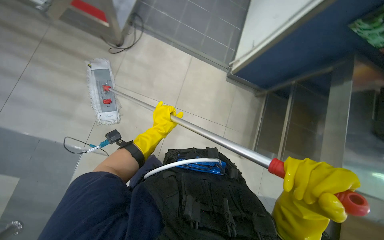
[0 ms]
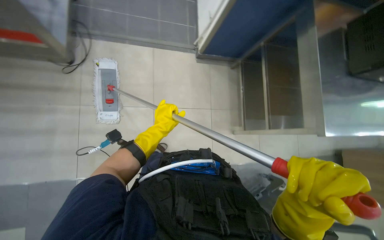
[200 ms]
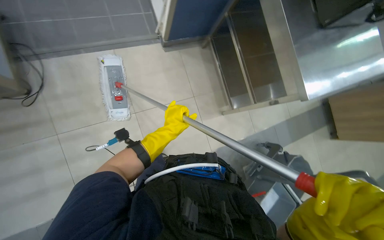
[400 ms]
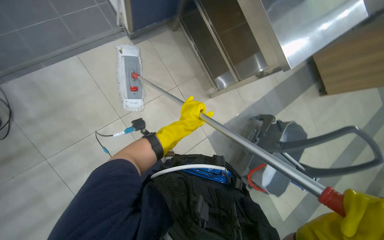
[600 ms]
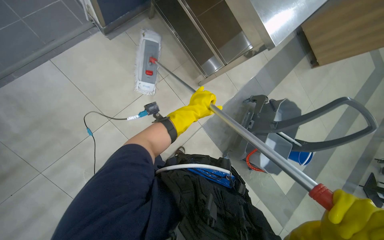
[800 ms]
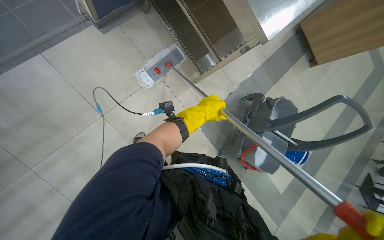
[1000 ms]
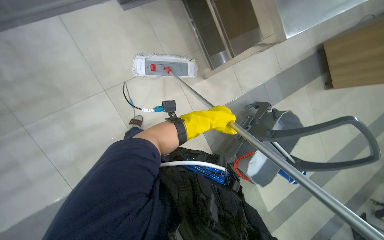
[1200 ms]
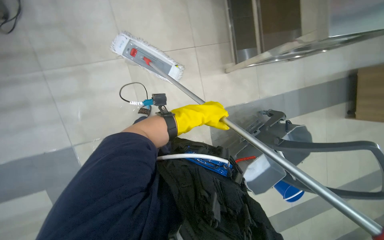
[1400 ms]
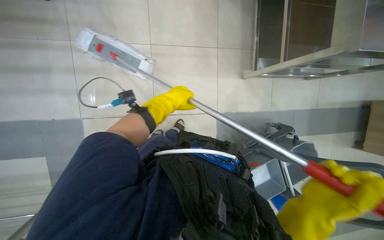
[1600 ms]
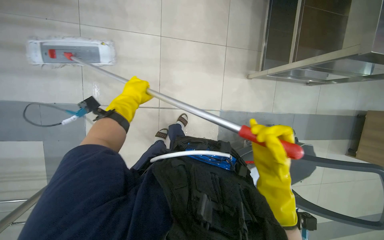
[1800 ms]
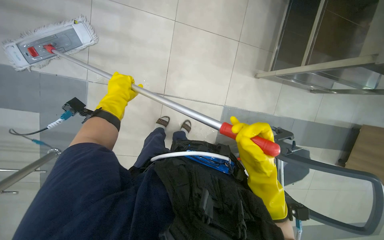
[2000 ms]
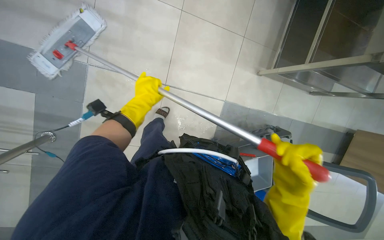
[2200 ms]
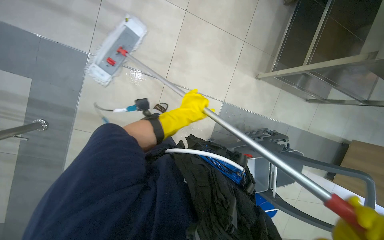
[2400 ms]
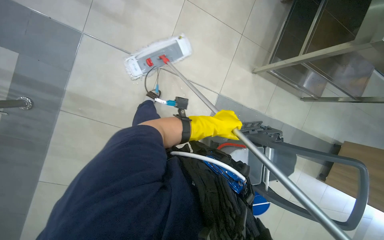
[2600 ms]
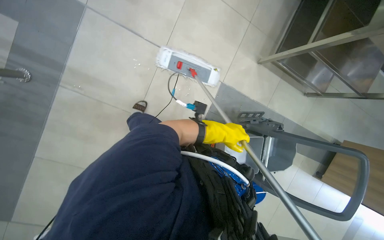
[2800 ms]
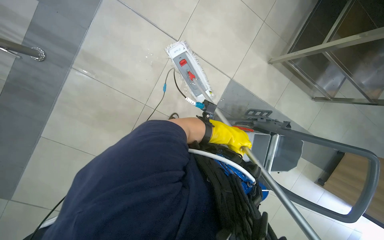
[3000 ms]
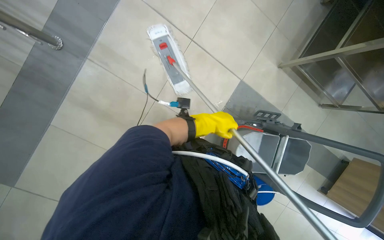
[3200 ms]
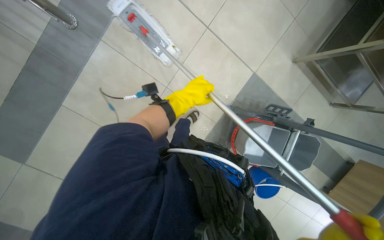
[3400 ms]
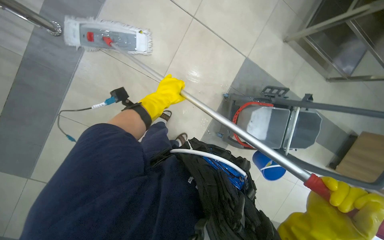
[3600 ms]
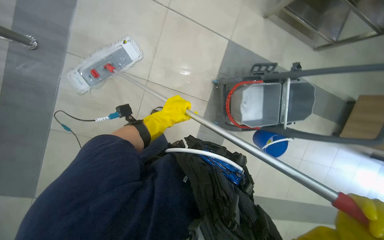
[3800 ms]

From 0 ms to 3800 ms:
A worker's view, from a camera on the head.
Job: mopping floor.
The whole recording: Mopping cafeteria floor. The worker mops the cafeteria floor with a mop and bucket.
From 0 ms to 1200 ms: The left hand shifts some 15 cm to the right.
From 1200 ms to 2600 ms: Everything in view rotates approximately 35 degrees clockwise.
From 2600 ms to 3800 ms: The left hand moves to the left, approximately 30 cm.

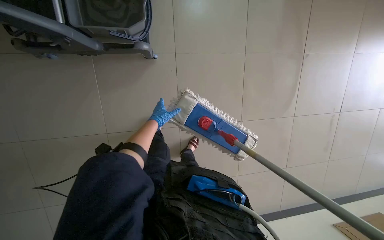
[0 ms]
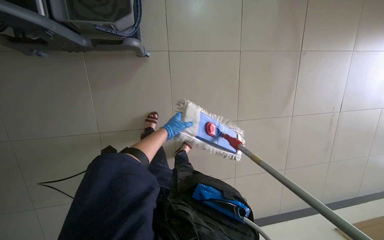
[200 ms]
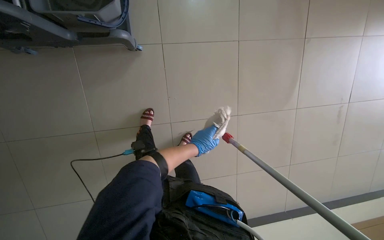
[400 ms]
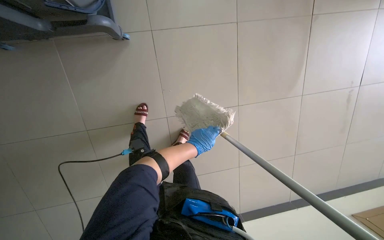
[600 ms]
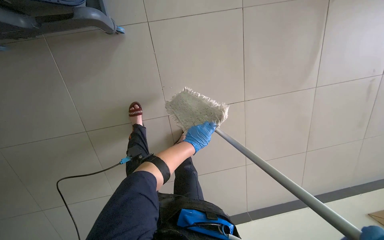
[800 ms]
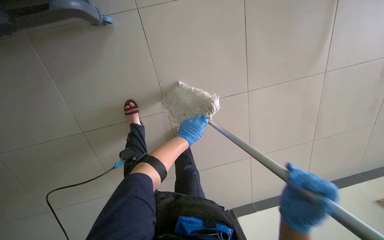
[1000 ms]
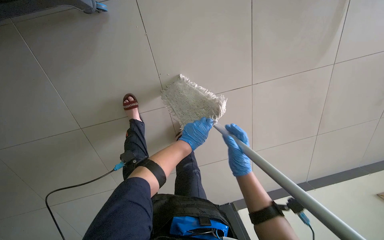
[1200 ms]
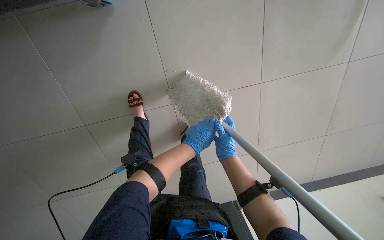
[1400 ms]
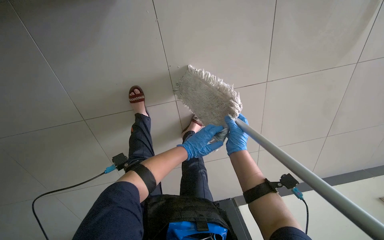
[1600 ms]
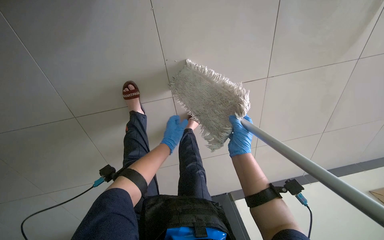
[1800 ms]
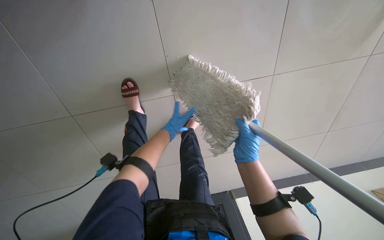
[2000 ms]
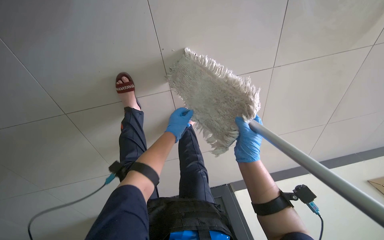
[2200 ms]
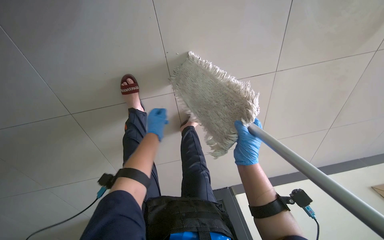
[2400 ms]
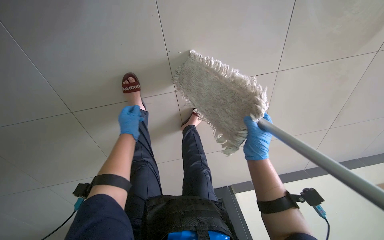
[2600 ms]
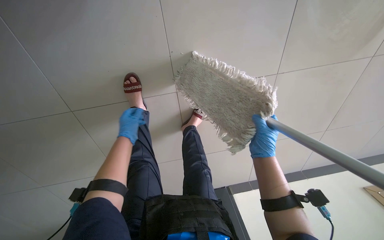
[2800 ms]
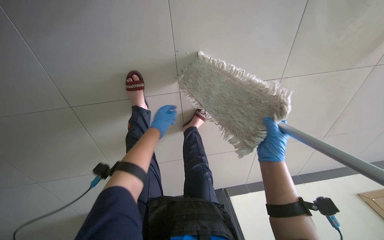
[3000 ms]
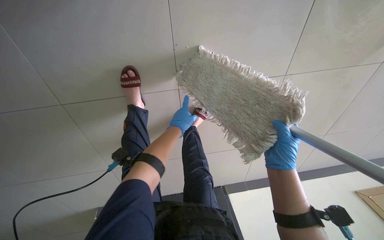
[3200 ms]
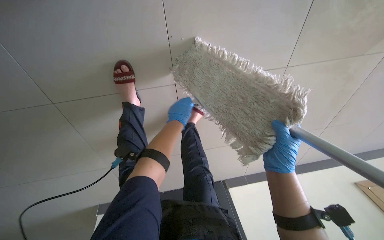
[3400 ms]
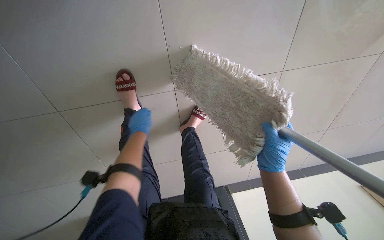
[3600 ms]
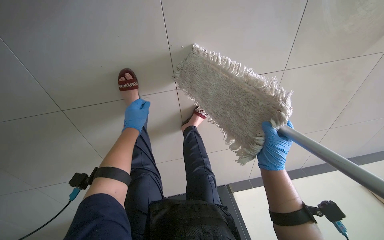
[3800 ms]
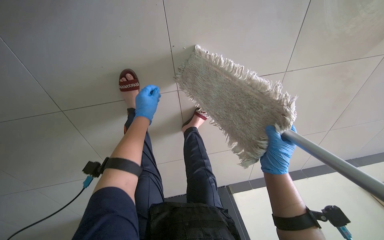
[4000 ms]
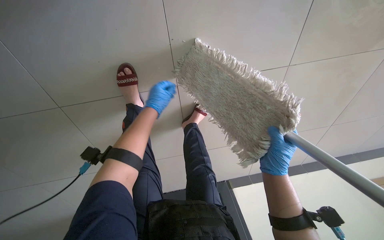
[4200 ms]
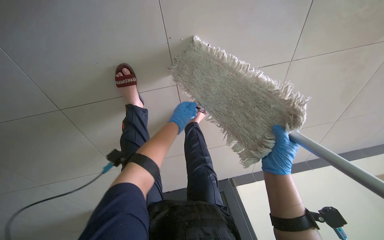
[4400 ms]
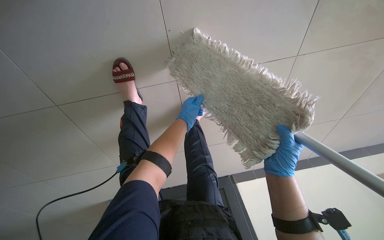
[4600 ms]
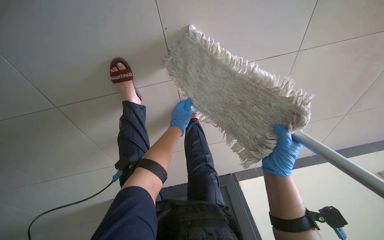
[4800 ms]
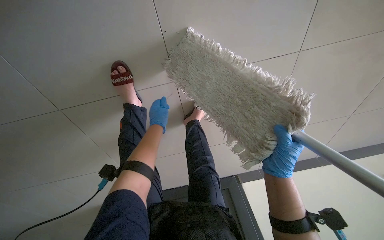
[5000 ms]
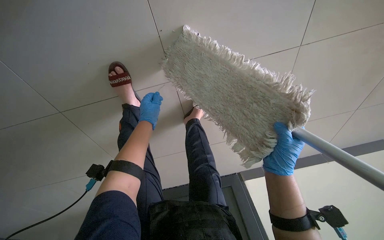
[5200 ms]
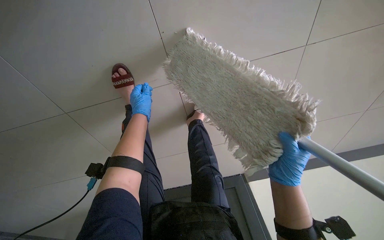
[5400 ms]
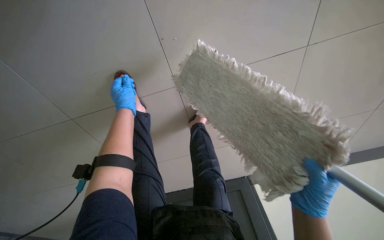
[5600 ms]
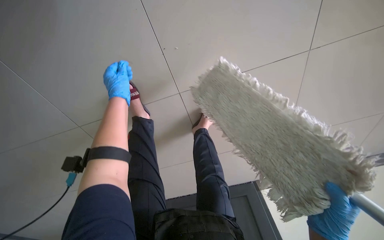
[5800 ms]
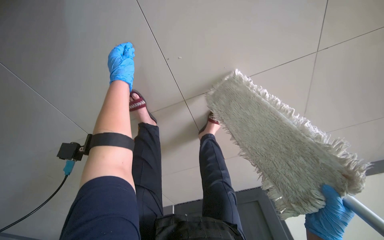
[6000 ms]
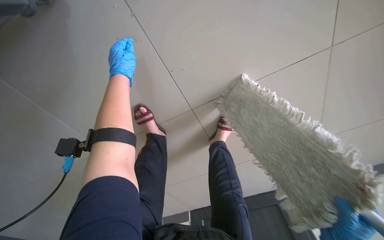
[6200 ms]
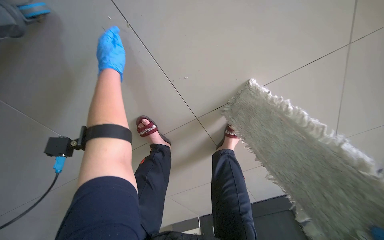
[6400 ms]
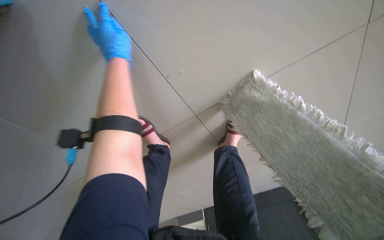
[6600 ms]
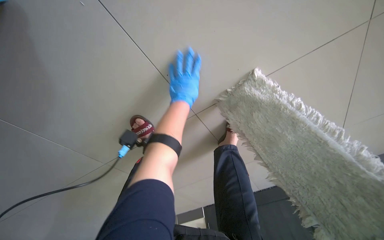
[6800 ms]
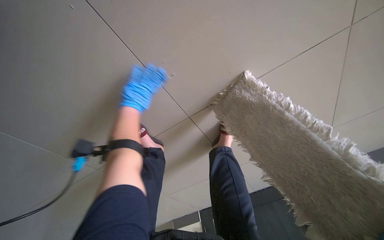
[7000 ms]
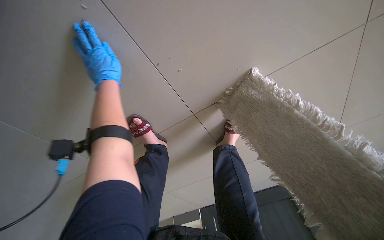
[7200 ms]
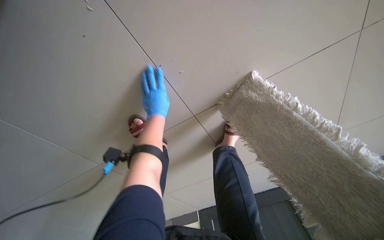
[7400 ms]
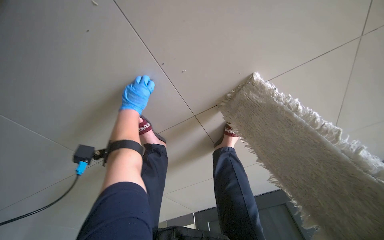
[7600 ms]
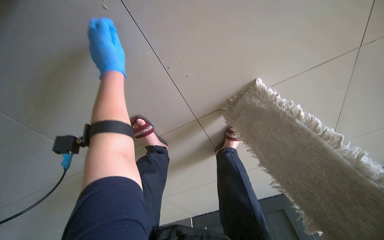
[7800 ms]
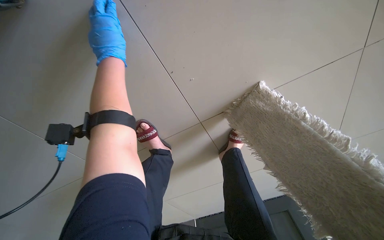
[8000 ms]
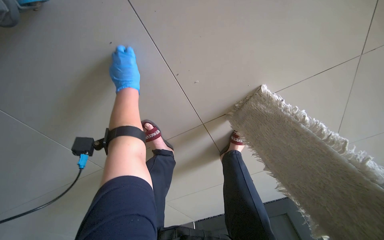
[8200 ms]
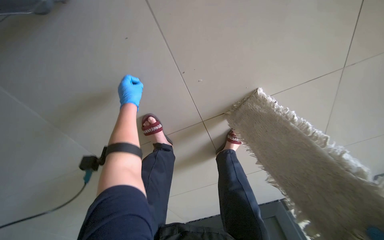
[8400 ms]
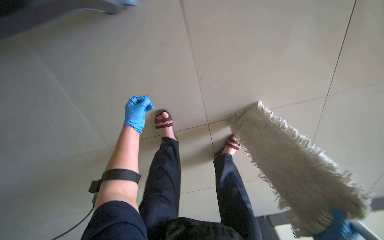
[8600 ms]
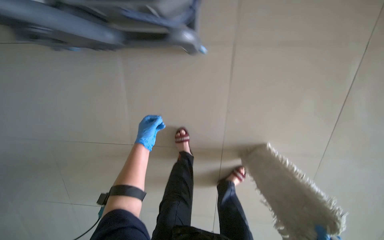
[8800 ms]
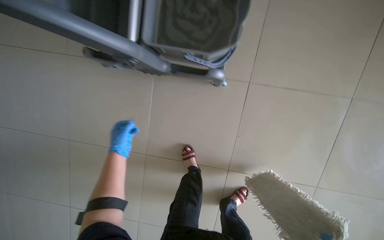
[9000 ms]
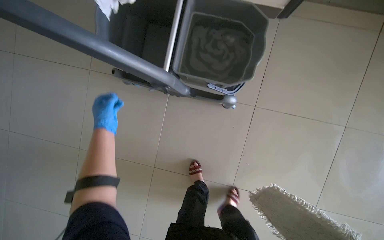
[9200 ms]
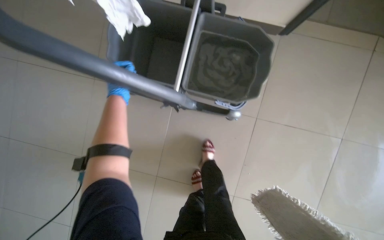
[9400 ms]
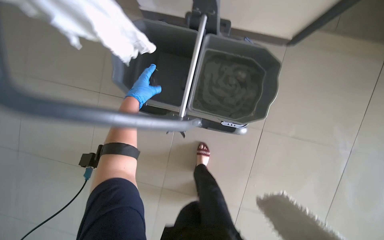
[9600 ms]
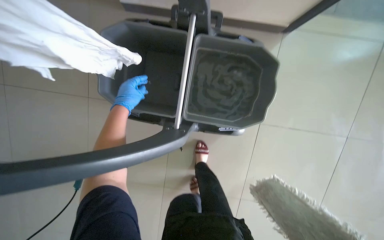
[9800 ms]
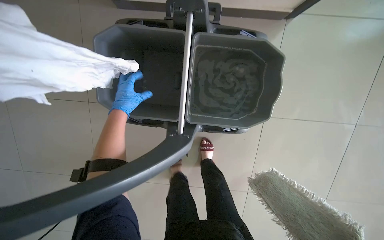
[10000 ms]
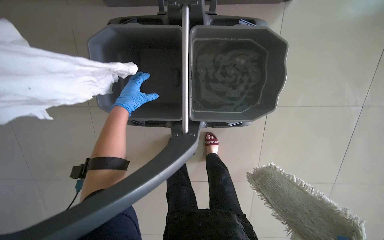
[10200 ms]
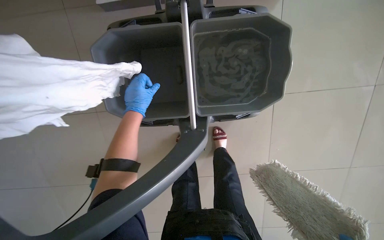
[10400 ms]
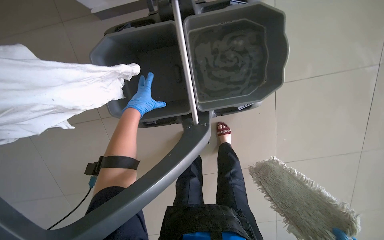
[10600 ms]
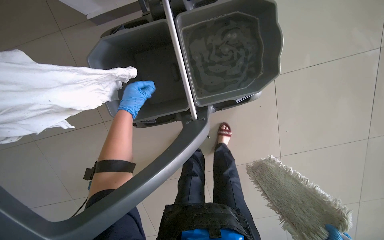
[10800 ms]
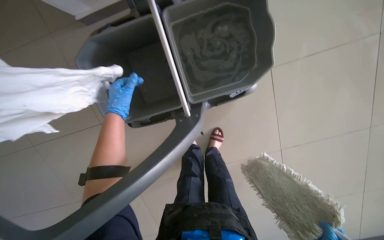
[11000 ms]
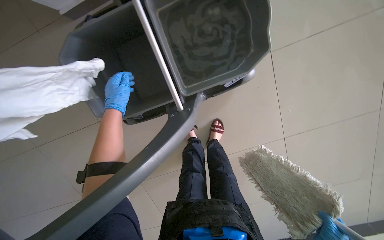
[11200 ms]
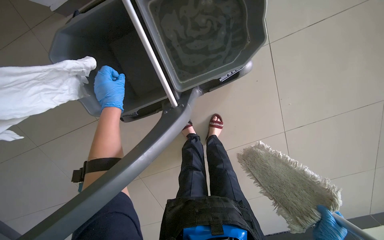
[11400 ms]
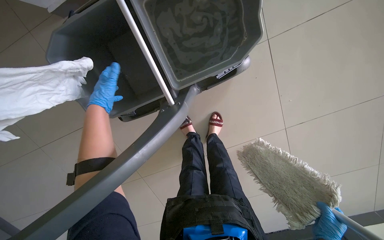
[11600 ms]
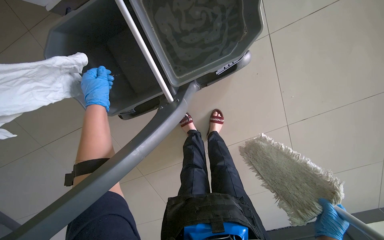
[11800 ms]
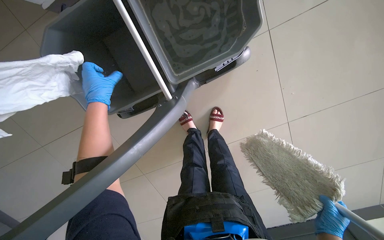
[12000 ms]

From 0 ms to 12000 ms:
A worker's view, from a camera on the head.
Job: preparing cleaning supplies.
The whole recording: Changing mop head. The worker removes the dirty mop head and attaches a clean one to the mop handle.
From 0 ms to 1600 ms: The wearer looks roughly 15 degrees further downward.
From 1600 ms to 3000 ms: The left hand heads to the left, covering about 15 cm.
From 3000 ms to 4400 ms: The left hand goes left and right, about 15 cm each way, reversing 2 times.
From 4400 ms to 6000 ms: The left hand heads to the left, up the picture and nearer to the camera, covering roughly 35 cm.
From 6000 ms to 7600 ms: The left hand moves left and right over some 20 cm, changing direction 3 times.
From 7600 ms to 9000 ms: The wearer moves some 50 cm. The view tips upward by roughly 30 degrees. The scene rotates clockwise by roughly 25 degrees.
From 9000 ms to 10400 ms: The left hand is displaced up the picture by some 40 cm.

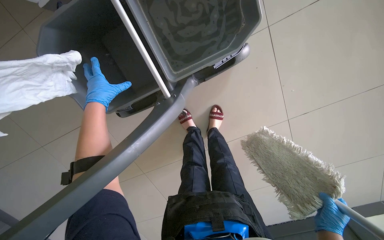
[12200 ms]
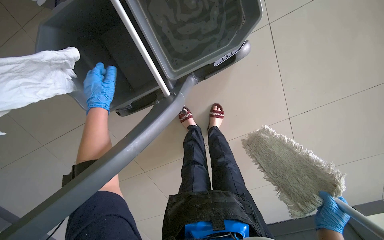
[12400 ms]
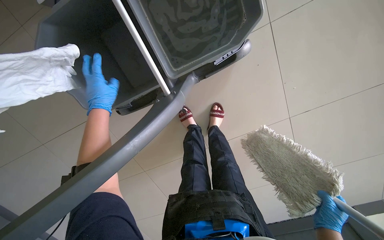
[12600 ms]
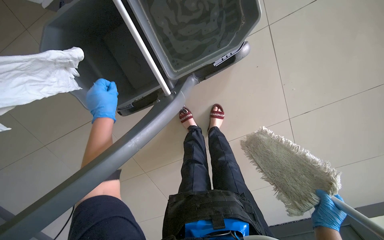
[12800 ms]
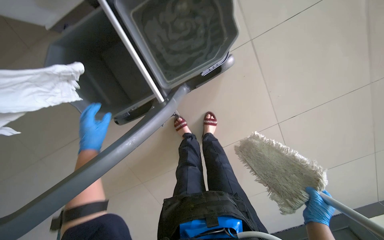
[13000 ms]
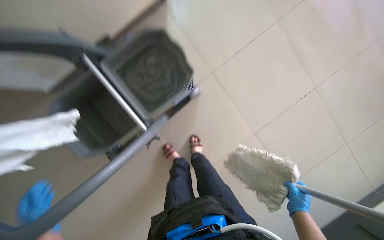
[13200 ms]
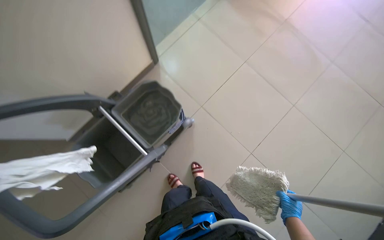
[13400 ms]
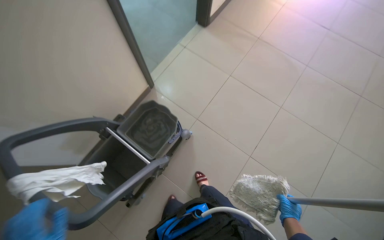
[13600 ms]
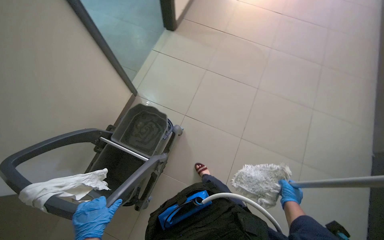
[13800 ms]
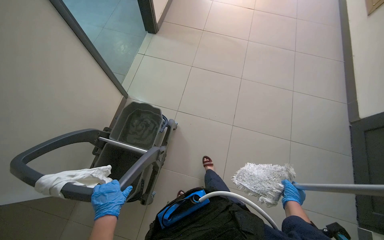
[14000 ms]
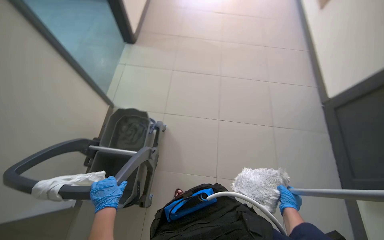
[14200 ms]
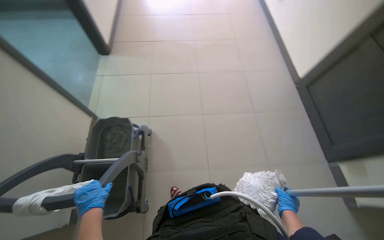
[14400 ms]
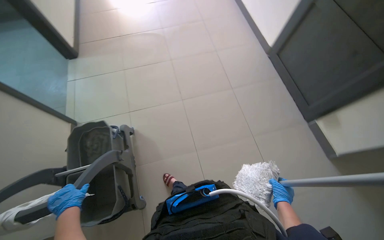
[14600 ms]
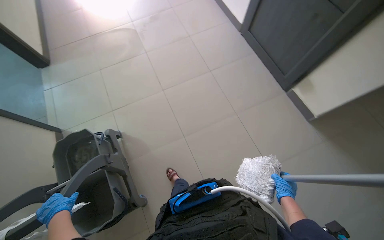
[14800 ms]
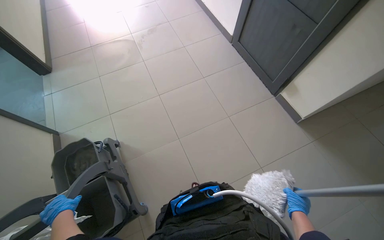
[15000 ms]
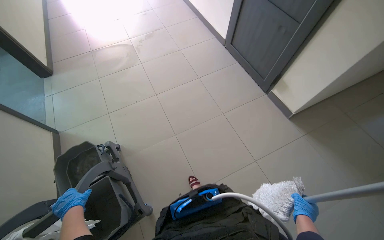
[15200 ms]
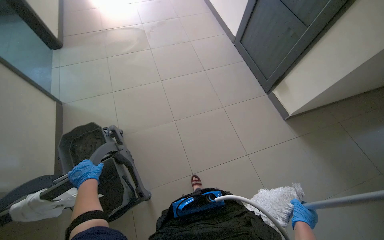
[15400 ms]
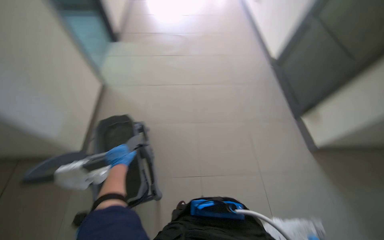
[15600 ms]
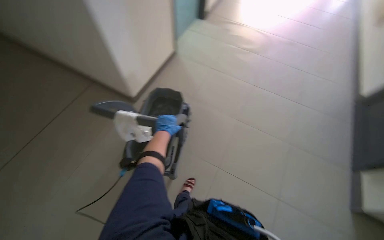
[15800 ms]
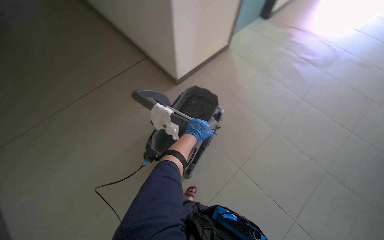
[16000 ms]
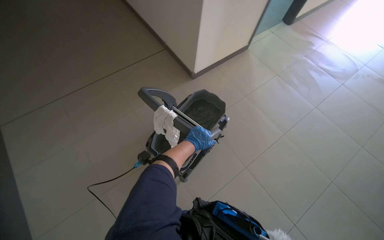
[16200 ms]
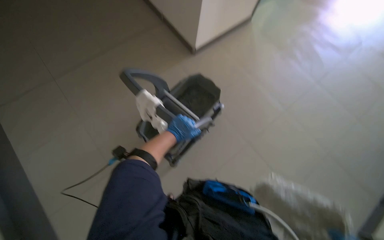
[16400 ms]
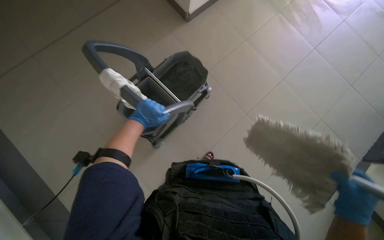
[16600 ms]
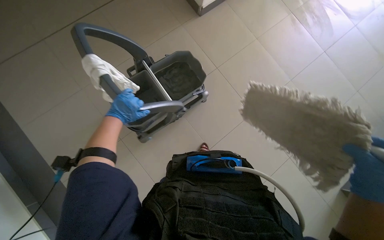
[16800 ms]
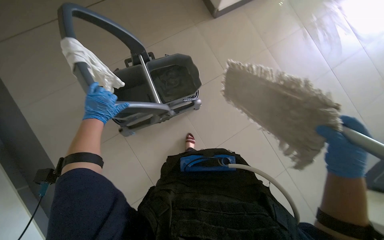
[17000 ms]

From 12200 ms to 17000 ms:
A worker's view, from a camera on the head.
Job: preparing cleaning supplies.
The whole recording: Changing mop head. The worker removes the dirty mop head and attaches a clean one to the mop handle.
From 12200 ms to 13800 ms: The camera is carried about 50 cm. The wearer looks about 40 degrees further upward. Everything in view rotates approximately 35 degrees counterclockwise.
From 13800 ms to 15400 ms: The wearer moves some 50 cm. The wearer looks approximately 50 degrees further to the right.
From 15400 ms to 17000 ms: The head turns to the left by about 60 degrees. The view tips downward by approximately 15 degrees.
